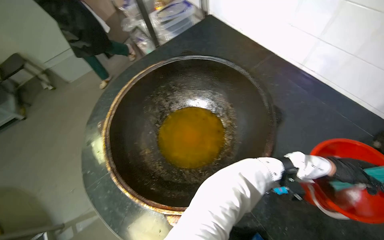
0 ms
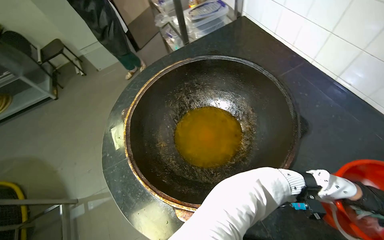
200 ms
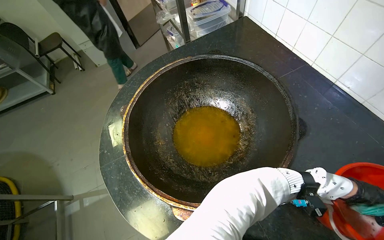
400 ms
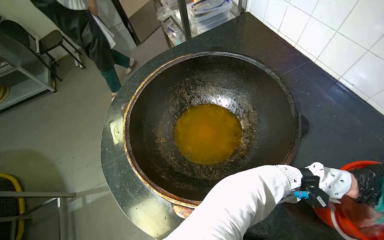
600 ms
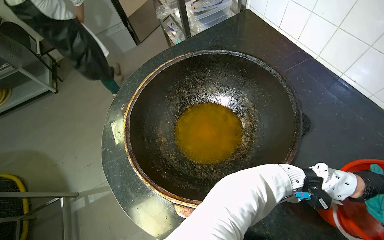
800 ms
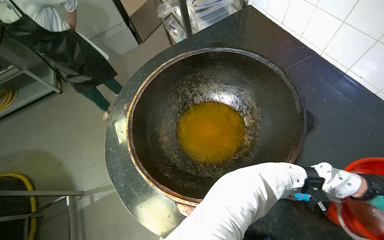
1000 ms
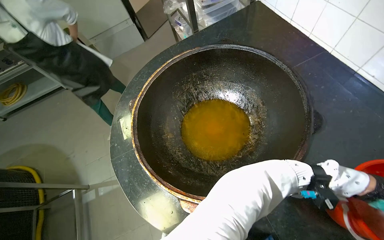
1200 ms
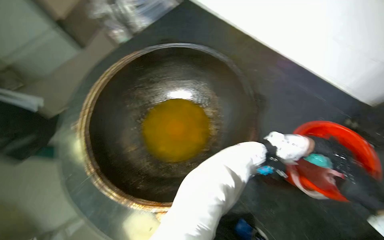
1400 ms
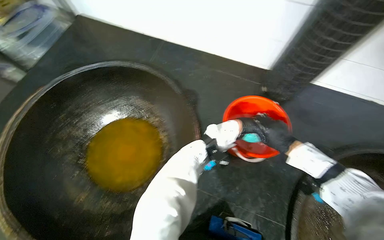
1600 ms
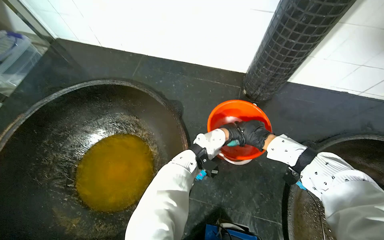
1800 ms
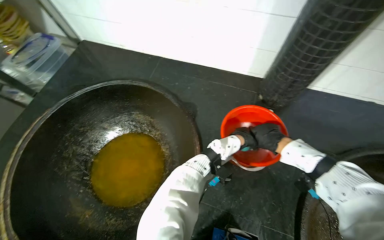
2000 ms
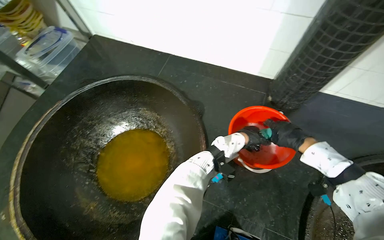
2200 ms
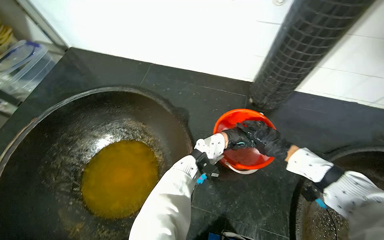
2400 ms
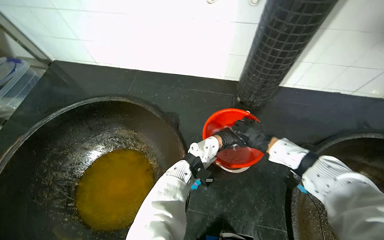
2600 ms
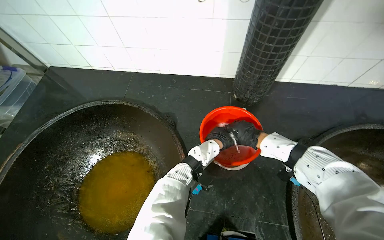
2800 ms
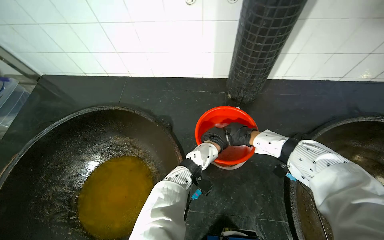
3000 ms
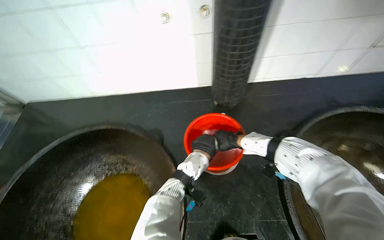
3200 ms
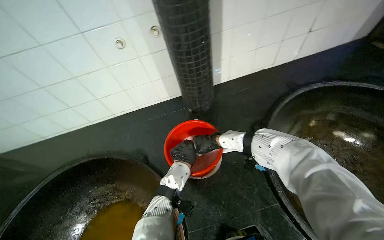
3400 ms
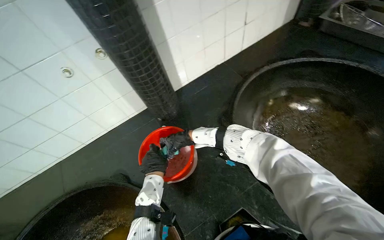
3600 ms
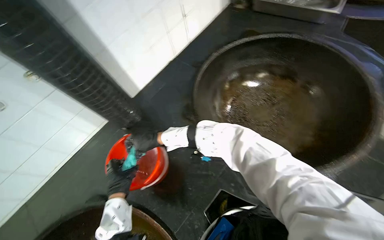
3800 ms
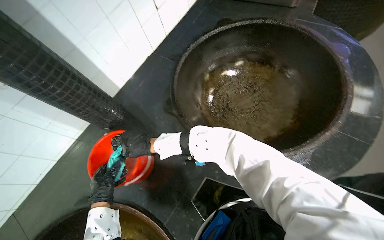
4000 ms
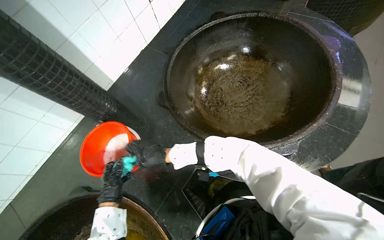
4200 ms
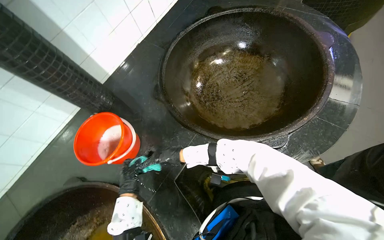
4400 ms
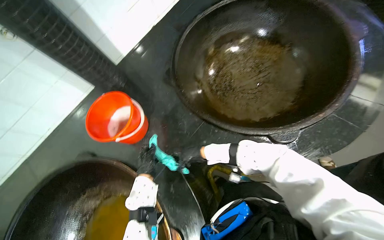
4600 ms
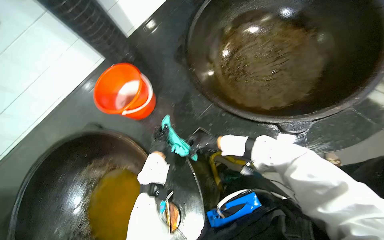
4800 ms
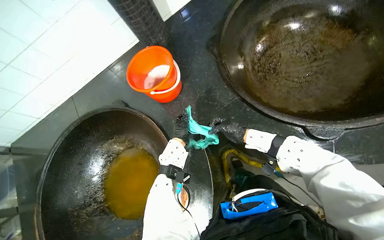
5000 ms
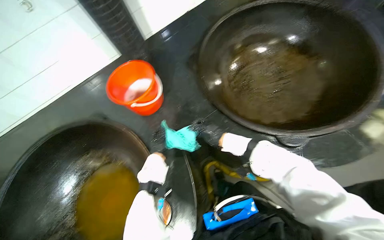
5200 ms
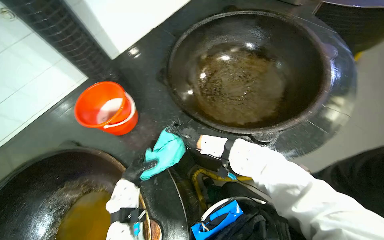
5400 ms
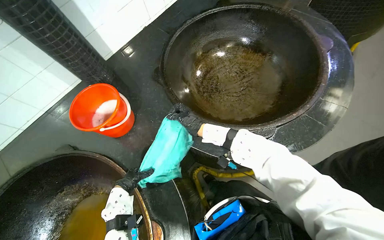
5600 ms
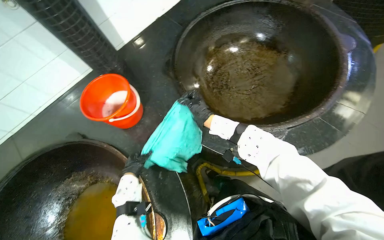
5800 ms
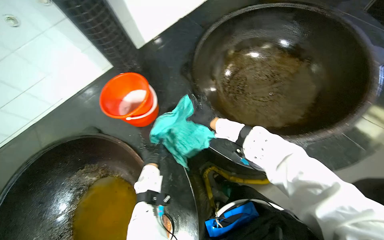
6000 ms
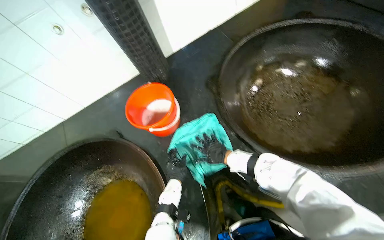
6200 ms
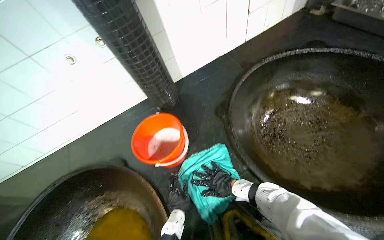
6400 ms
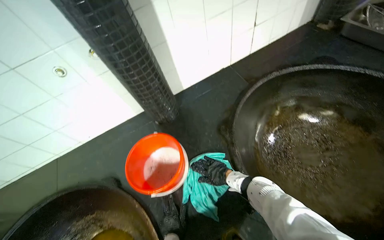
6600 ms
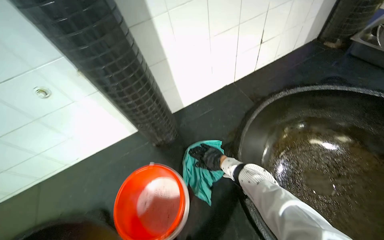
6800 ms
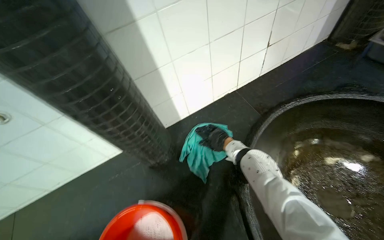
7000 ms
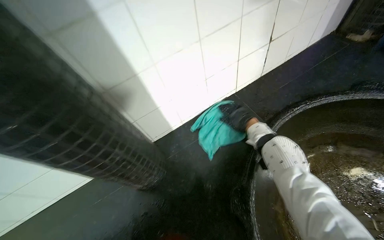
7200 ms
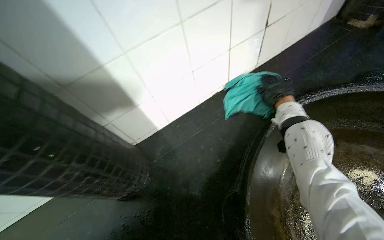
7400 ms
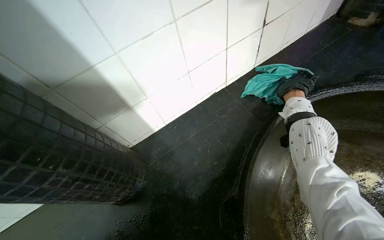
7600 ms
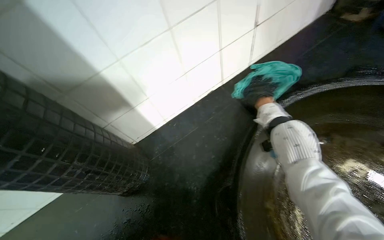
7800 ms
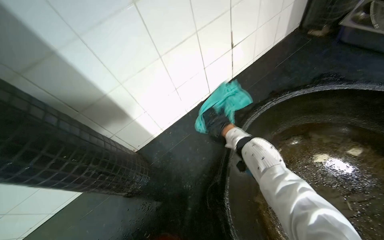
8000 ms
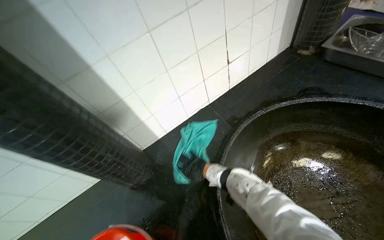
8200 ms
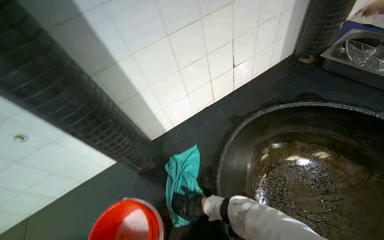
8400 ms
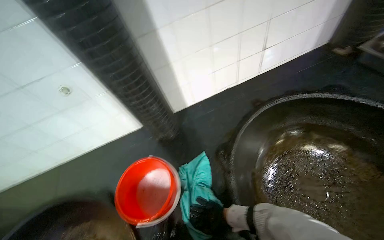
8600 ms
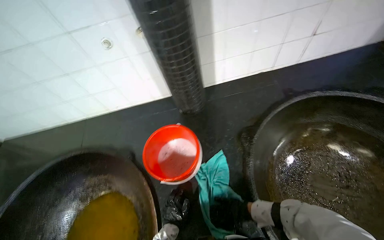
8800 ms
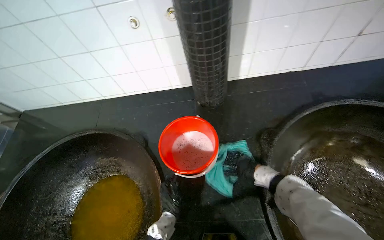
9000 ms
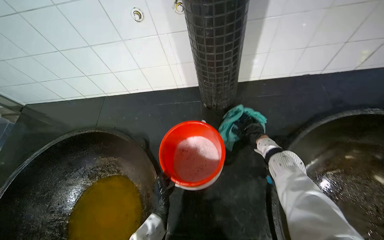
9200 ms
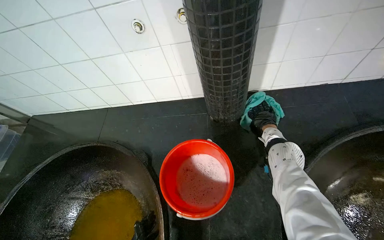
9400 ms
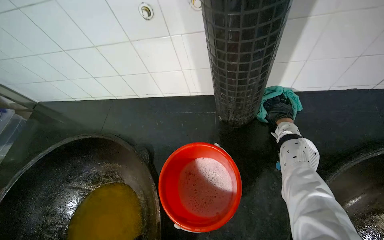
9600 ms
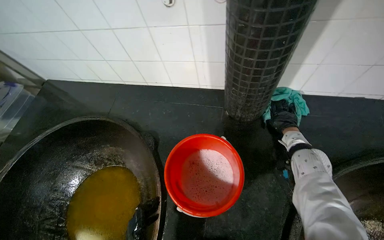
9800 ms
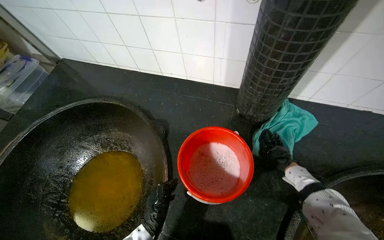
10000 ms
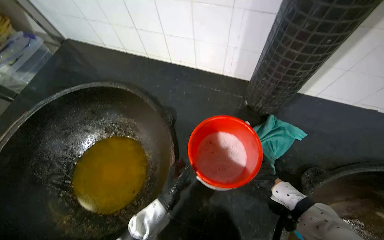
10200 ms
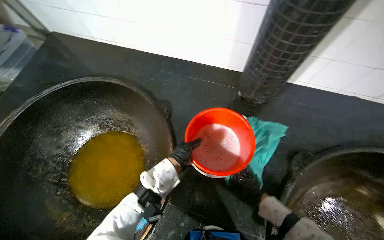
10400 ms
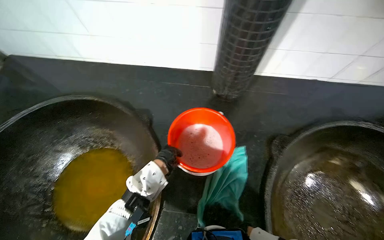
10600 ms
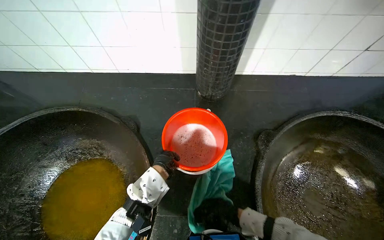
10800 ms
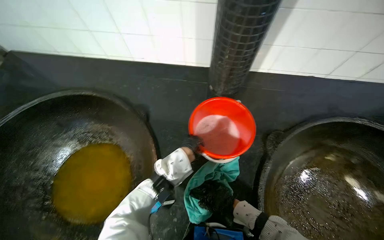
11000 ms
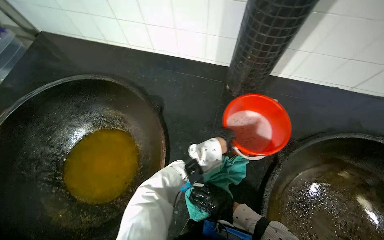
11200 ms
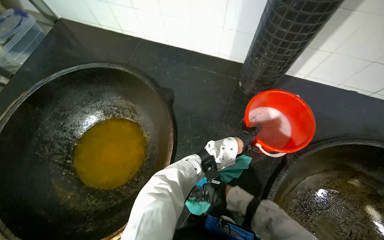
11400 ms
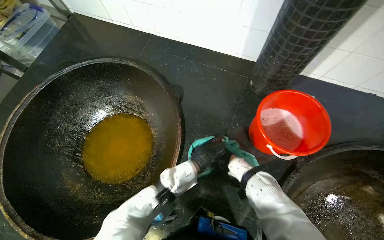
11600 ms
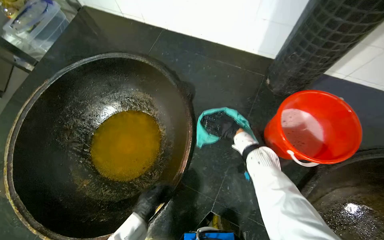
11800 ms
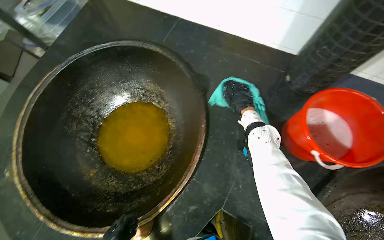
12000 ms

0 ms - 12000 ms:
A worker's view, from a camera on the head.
Job: wiping surfaces.
The whole recording: Wiping cooking surface. The worker wipes the surface around large cooking pots with a cleaning cloth.
0 ms - 1600 ms: The head turns to the right by some 35 degrees.
3000 ms - 4400 ms: The wearer's head swings some 60 degrees to the right.
6000 ms - 7600 ms: The camera travels roughly 70 cm.
7600 ms - 9000 ms: The camera travels about 40 cm. The head turns to the left by some 30 degrees.

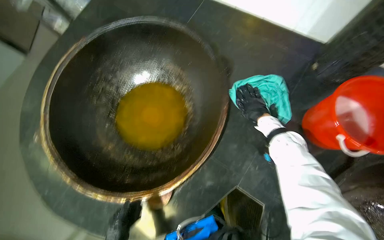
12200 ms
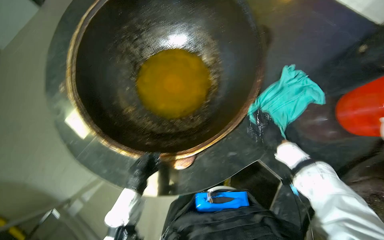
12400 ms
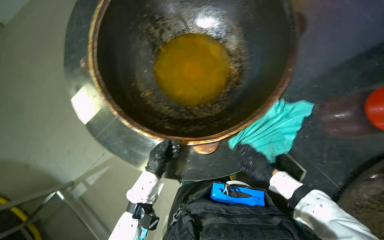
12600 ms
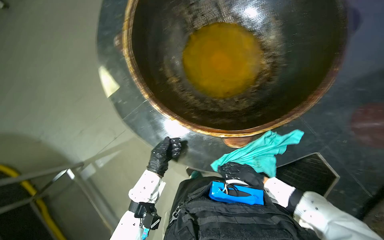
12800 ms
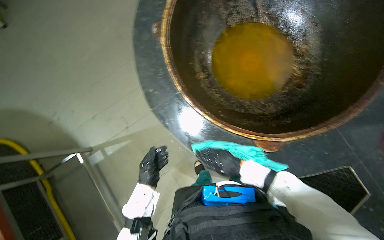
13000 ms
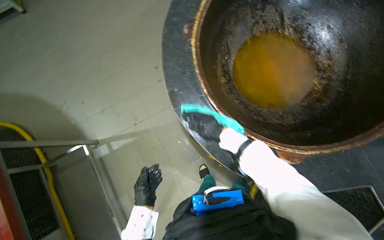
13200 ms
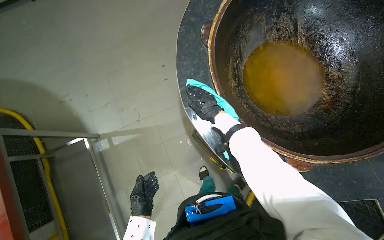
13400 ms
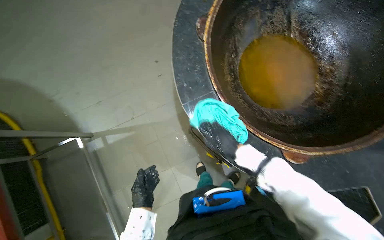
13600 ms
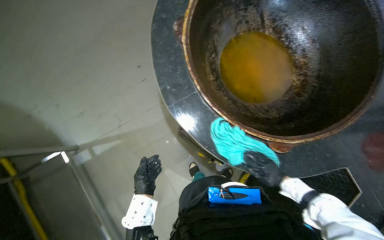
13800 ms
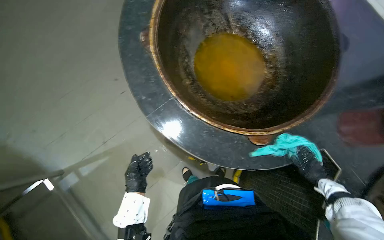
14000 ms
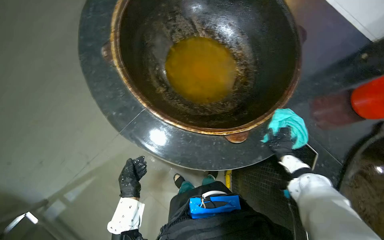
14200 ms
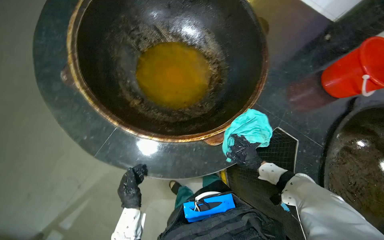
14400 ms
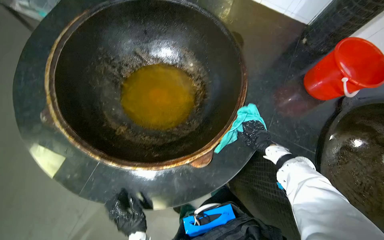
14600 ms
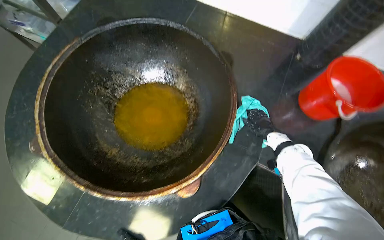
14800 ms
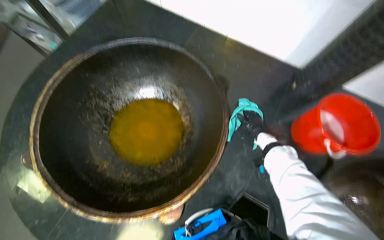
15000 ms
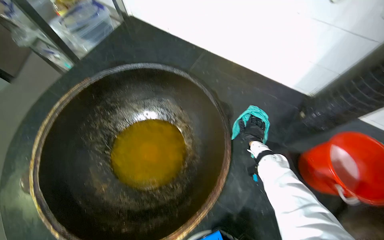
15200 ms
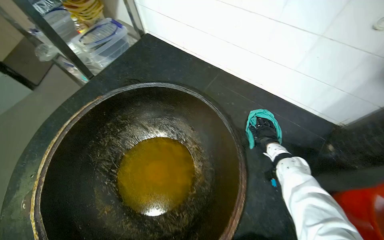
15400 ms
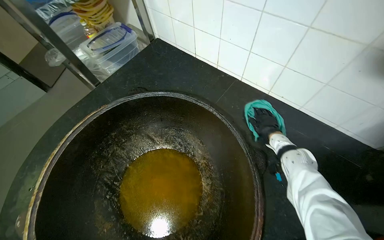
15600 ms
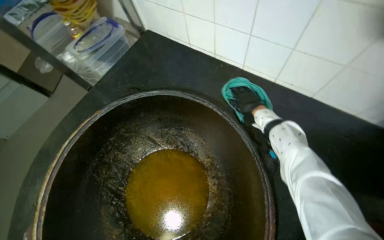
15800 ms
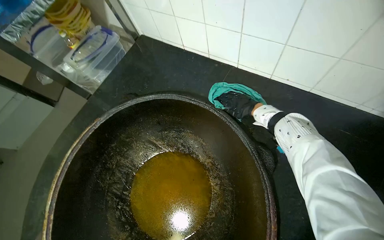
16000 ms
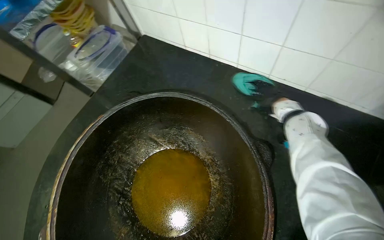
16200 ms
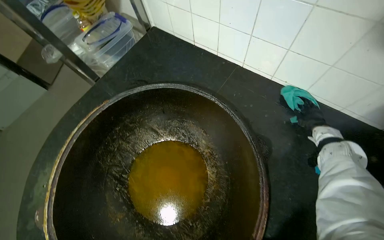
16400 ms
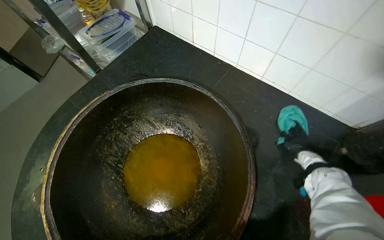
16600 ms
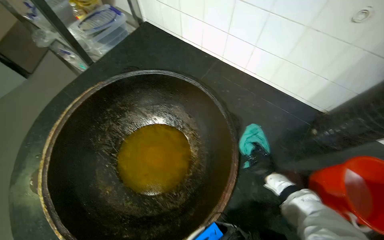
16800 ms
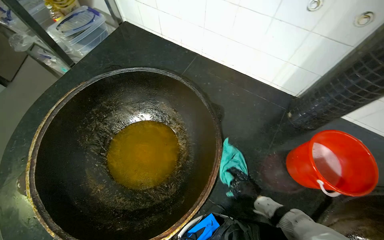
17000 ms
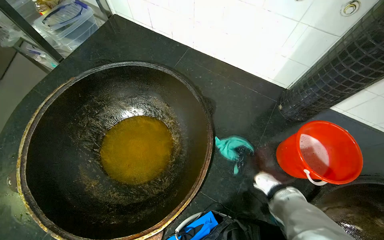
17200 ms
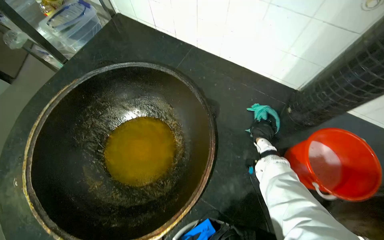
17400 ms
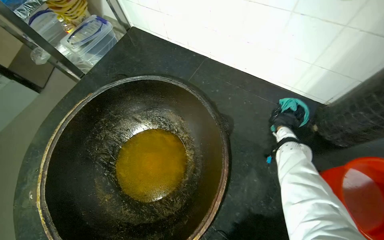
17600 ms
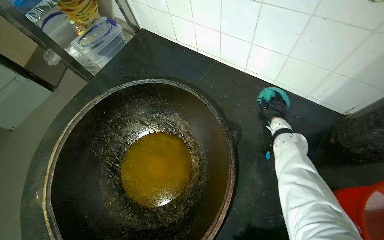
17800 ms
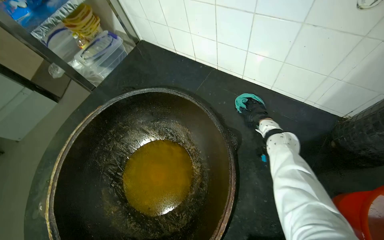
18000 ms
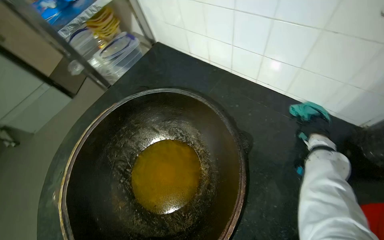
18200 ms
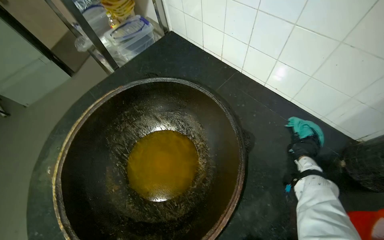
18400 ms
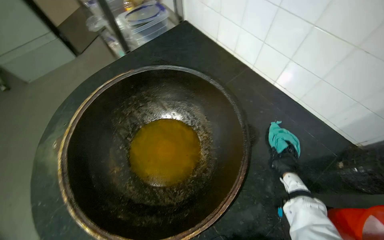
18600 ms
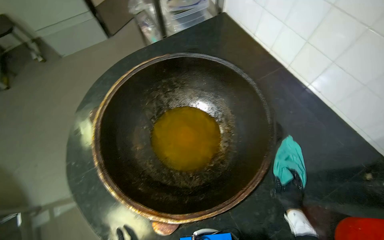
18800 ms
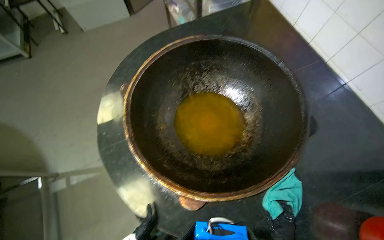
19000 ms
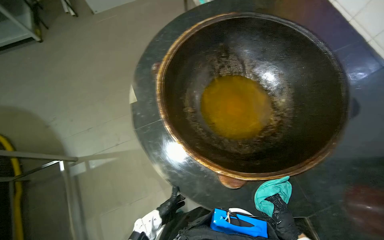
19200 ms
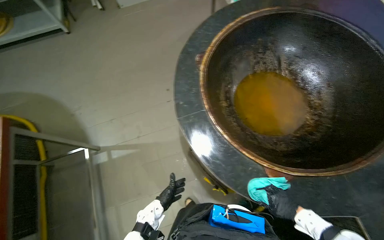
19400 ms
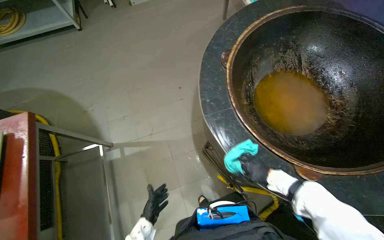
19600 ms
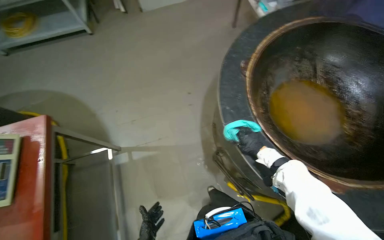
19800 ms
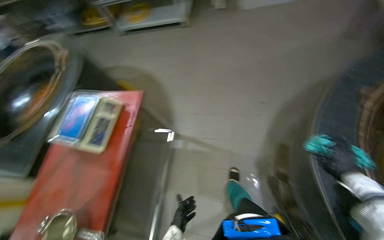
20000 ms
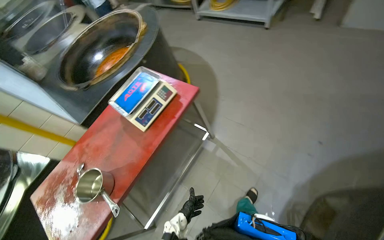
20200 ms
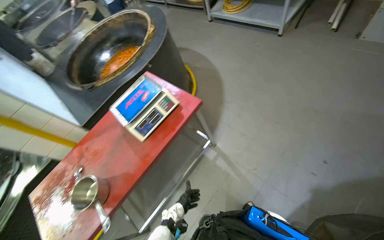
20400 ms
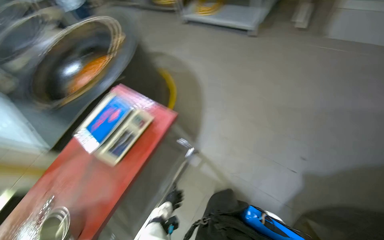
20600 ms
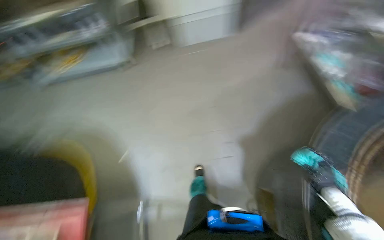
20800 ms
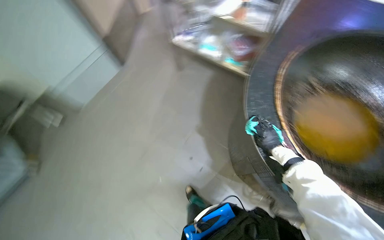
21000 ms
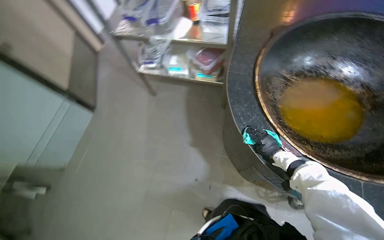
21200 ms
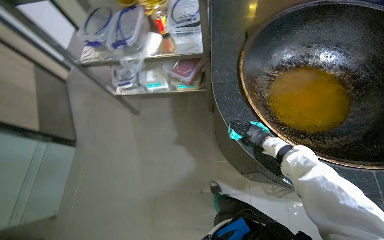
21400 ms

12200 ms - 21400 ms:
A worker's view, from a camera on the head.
Job: wiping surfaces.
The whole recording: Wiping cooking surface. The worker wipes the surface around large cooking pots with a cleaning cloth.
12200 ms - 13800 ms: The head travels roughly 60 cm. Everything in view rotates about 30 degrees clockwise.
13800 ms - 15200 ms: The head travels approximately 60 cm. The wearer looks about 15 degrees further upward. Everything in view rotates some 30 degrees counterclockwise.
18400 ms - 19800 ms: The wearer moves to the left, roughly 90 cm. The scene rotates clockwise by roughly 25 degrees.
19800 ms - 21400 ms: The head travels some 60 cm. The camera sweeps to the left, by approximately 15 degrees.
